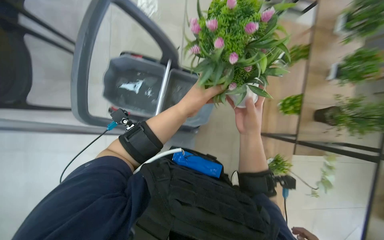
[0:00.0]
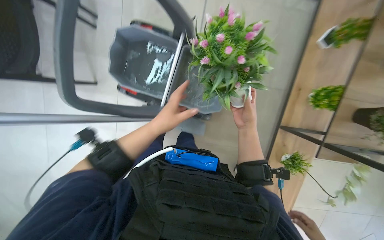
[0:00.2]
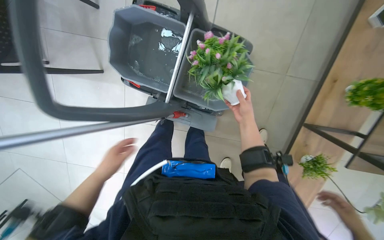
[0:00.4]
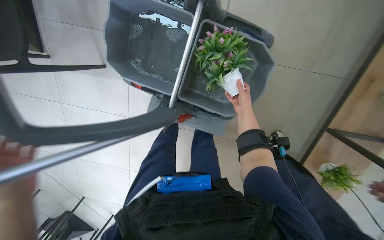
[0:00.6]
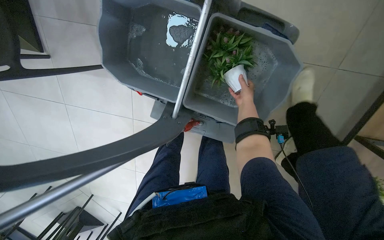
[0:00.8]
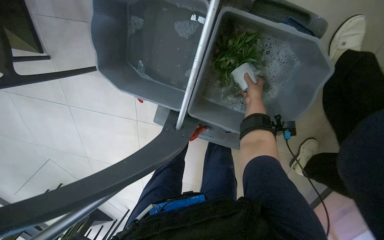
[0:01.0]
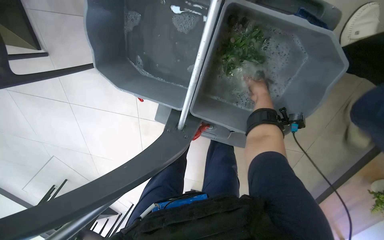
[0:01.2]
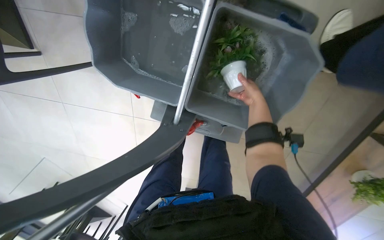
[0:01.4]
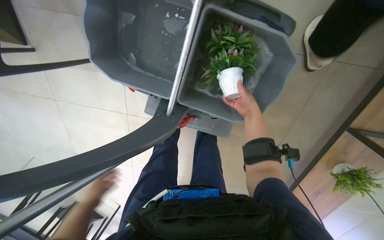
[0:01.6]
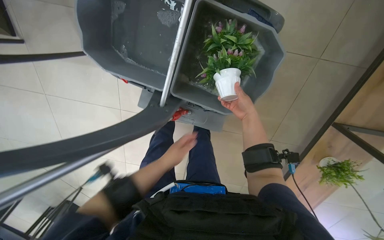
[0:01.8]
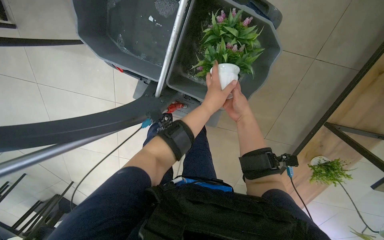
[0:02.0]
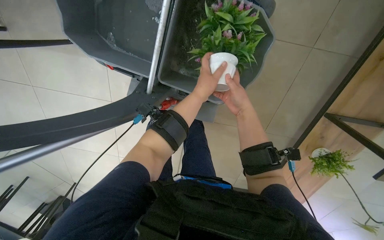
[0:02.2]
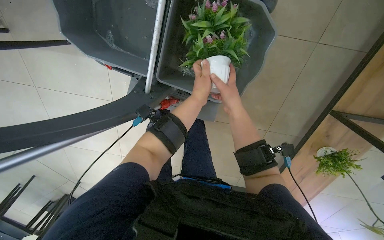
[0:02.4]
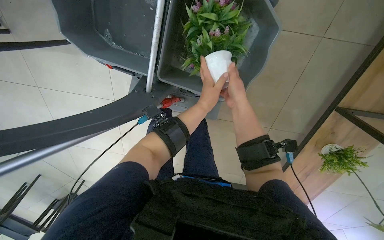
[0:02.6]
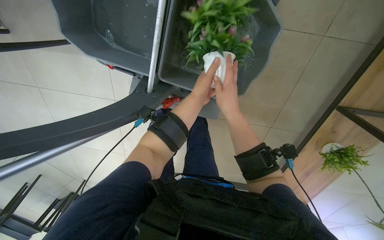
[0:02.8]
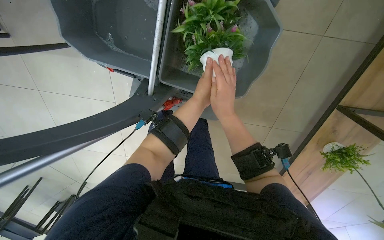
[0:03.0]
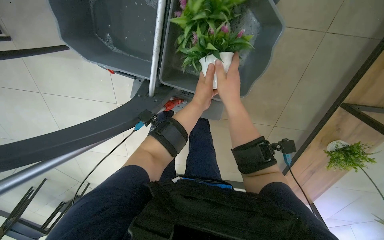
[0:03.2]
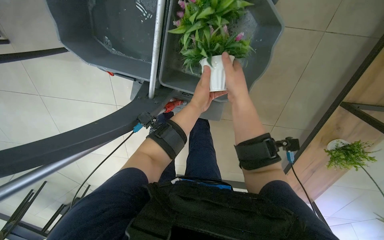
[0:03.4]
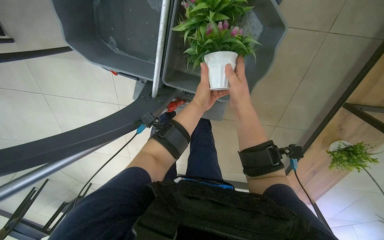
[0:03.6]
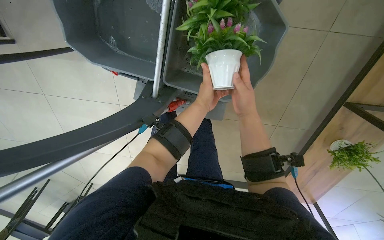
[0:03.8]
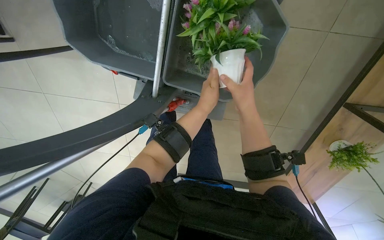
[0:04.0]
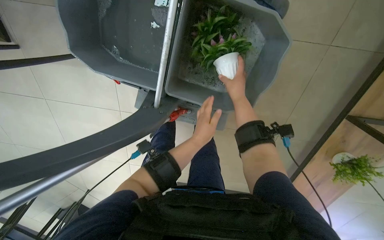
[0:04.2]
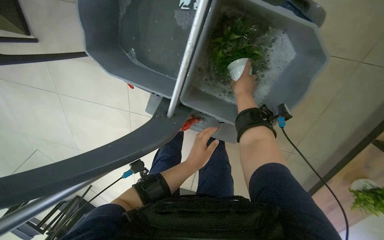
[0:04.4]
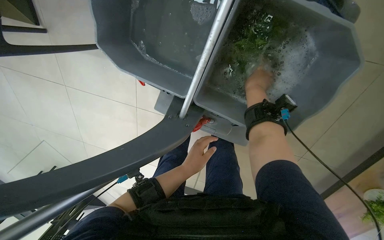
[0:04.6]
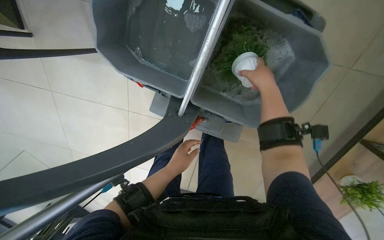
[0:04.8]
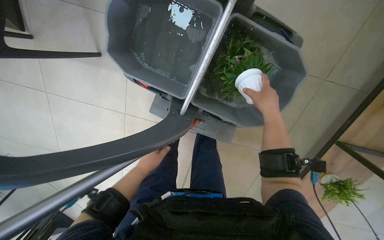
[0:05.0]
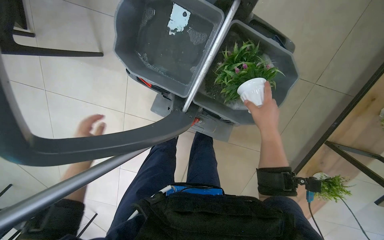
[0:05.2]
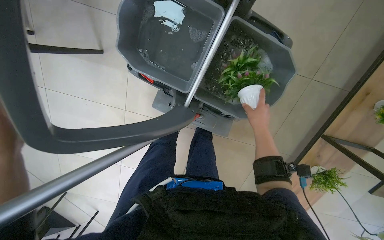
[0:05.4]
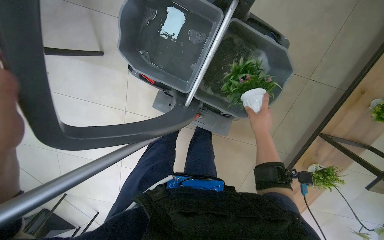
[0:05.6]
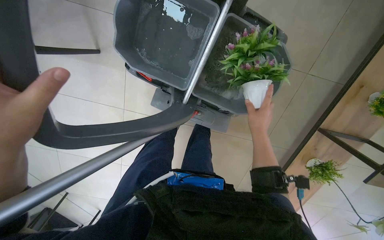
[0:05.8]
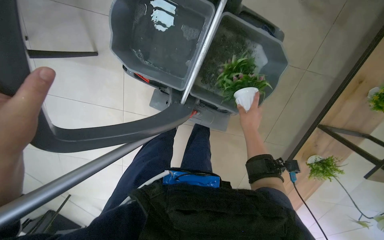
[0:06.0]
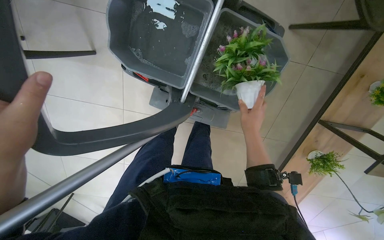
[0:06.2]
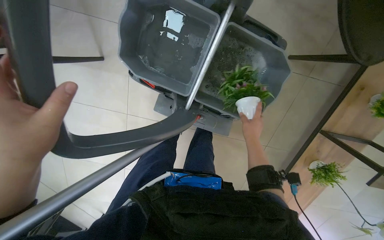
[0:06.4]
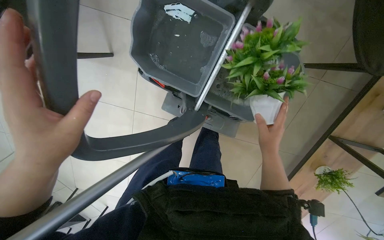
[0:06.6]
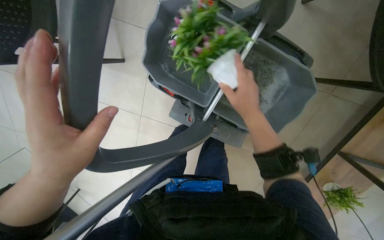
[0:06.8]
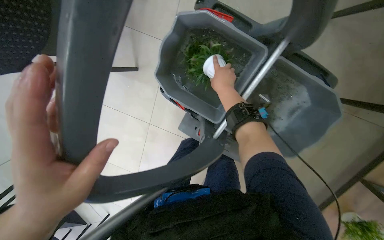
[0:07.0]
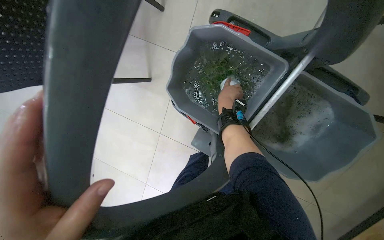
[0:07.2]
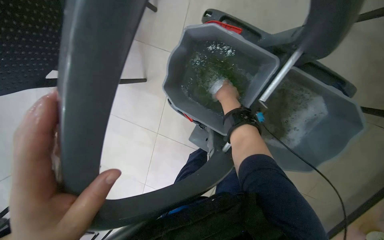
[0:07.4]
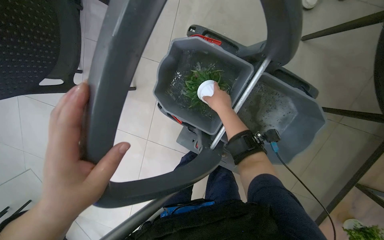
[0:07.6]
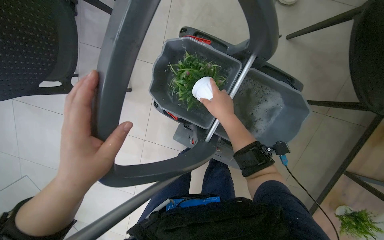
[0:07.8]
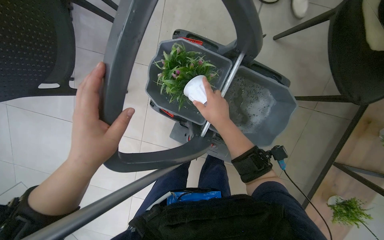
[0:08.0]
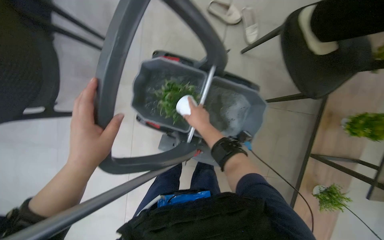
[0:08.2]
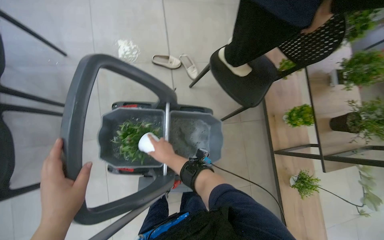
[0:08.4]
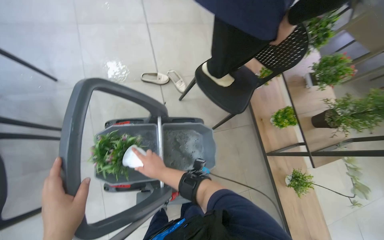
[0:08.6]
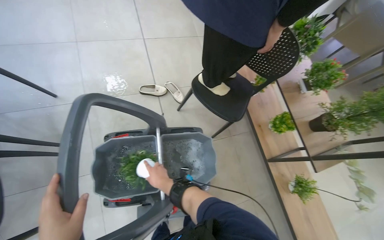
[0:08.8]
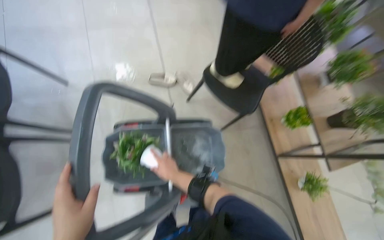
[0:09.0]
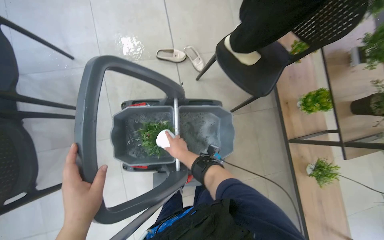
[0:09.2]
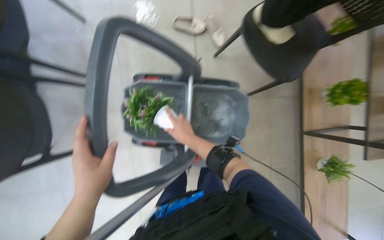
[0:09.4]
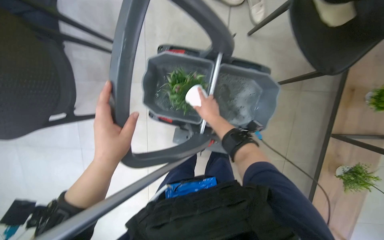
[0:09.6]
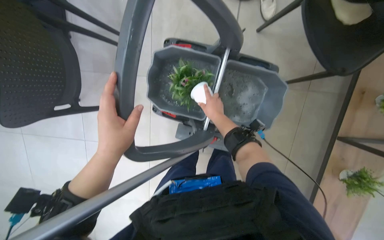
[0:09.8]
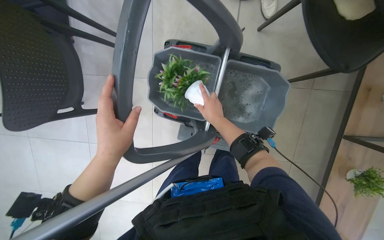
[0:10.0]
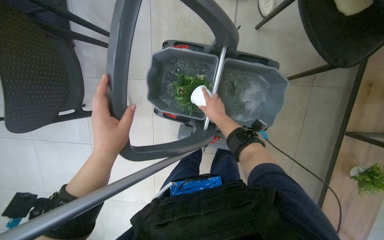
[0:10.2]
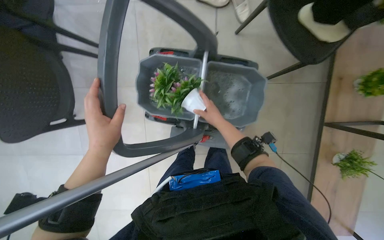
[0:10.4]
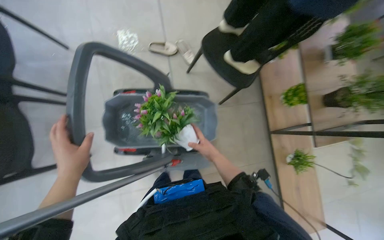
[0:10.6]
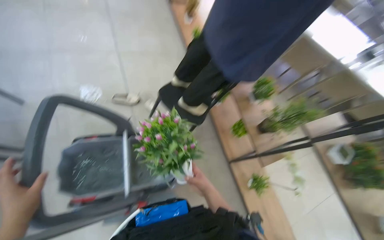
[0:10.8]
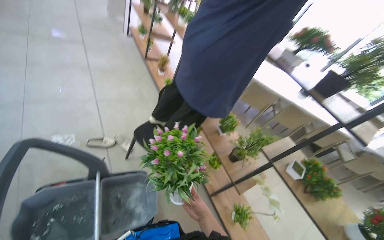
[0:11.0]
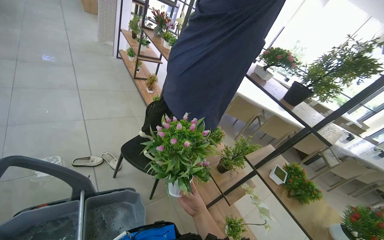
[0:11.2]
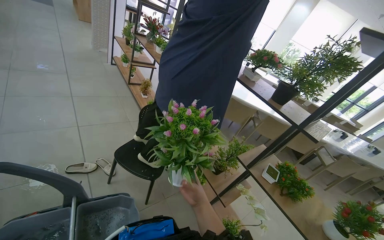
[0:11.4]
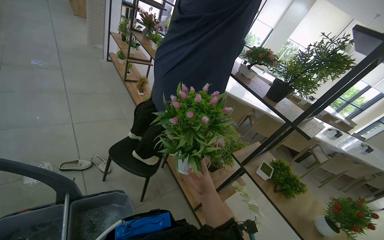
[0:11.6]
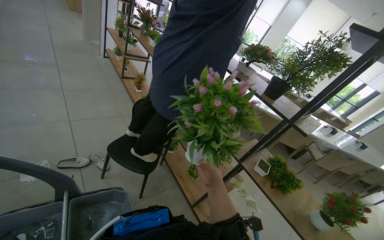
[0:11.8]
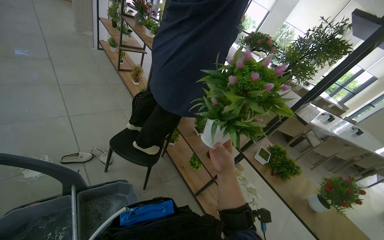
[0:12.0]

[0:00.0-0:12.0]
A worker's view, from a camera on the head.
Job: wiping surfaces.
The whole recording: Washing potted plants. The worker picks up decorative plants and flowers from a shelf, washes them in a cleaning cart, and places them back on the shelf.
0:00.0 to 0:01.6: The head travels approximately 40 cm. The camera is aimed approximately 15 degrees further to the left. The wearer looks roughly 20 degrees further downward.
0:01.6 to 0:03.0: The right hand is displaced to the left by approximately 10 cm.
0:03.0 to 0:04.4: The right hand moves up the picture and farther from the camera, some 20 cm.
0:04.4 to 0:06.0: The right hand shifts roughly 20 cm down the picture.
0:06.0 to 0:07.6: The right hand goes nearer and farther, approximately 20 cm each way, reversing 2 times.
0:07.6 to 0:09.0: The wearer's head swings roughly 40 degrees to the right. The view tilts roughly 25 degrees upward.
0:09.0 to 0:10.4: The camera pitches downward, by some 25 degrees.
0:10.4 to 0:12.0: The camera travels approximately 40 cm. The head turns to the right by some 45 degrees. The wearer looks approximately 45 degrees further upward.

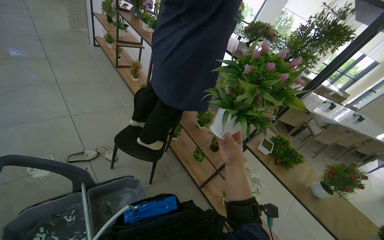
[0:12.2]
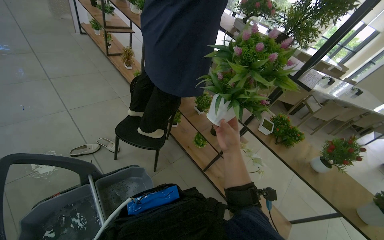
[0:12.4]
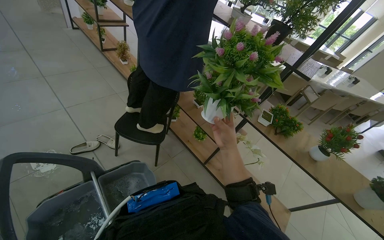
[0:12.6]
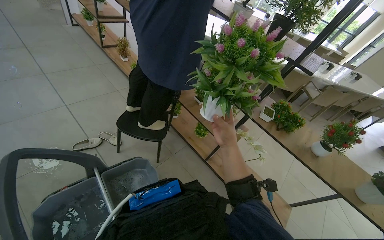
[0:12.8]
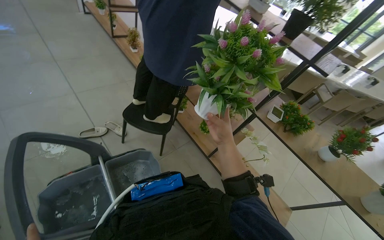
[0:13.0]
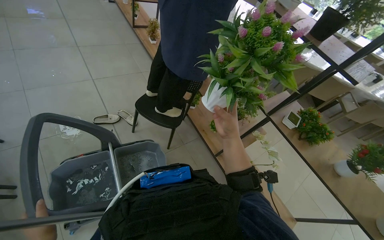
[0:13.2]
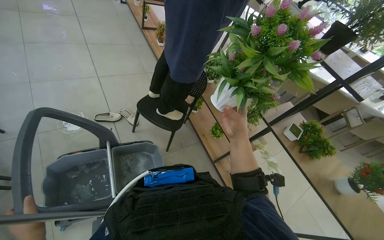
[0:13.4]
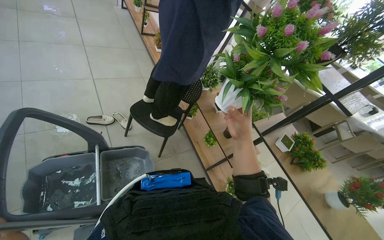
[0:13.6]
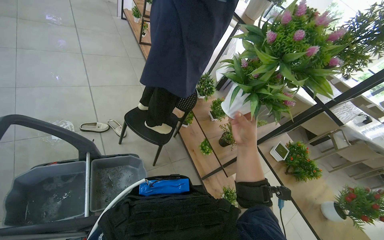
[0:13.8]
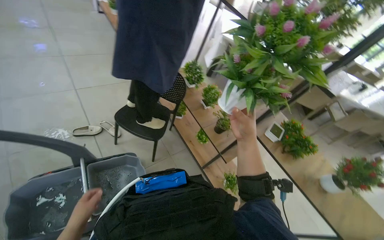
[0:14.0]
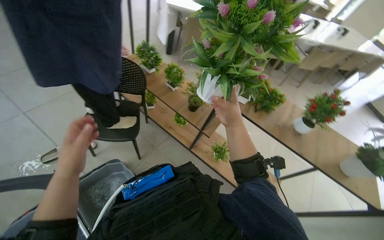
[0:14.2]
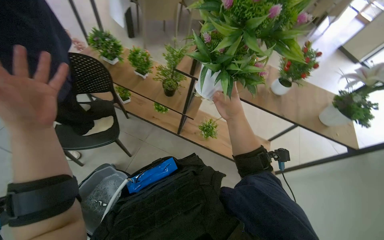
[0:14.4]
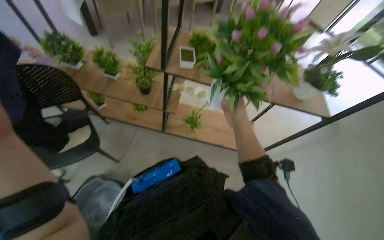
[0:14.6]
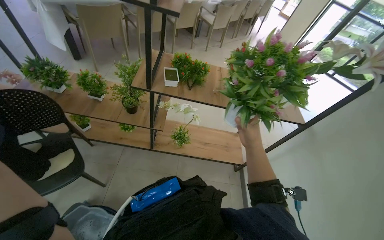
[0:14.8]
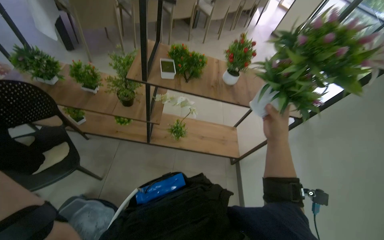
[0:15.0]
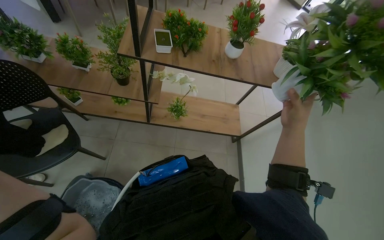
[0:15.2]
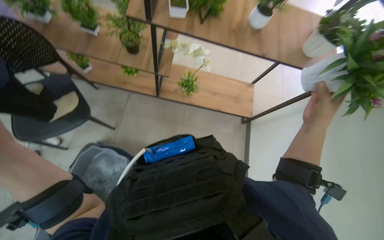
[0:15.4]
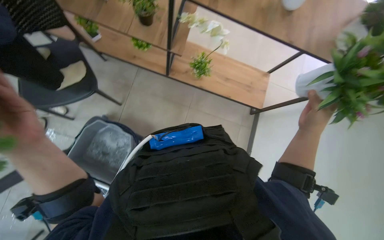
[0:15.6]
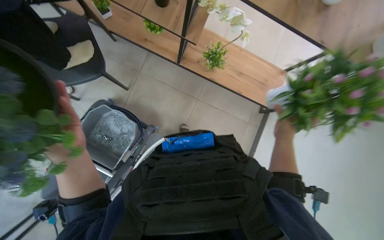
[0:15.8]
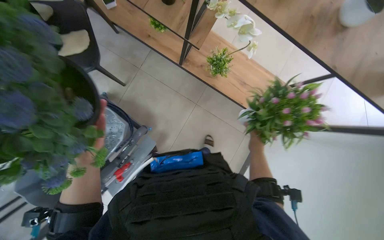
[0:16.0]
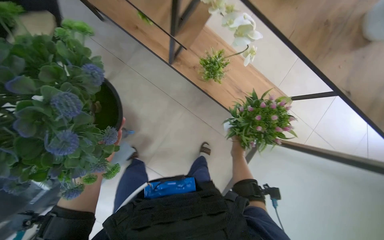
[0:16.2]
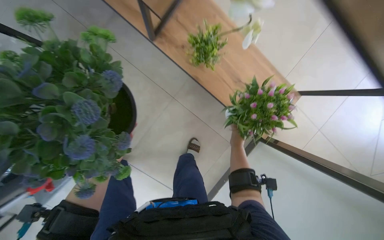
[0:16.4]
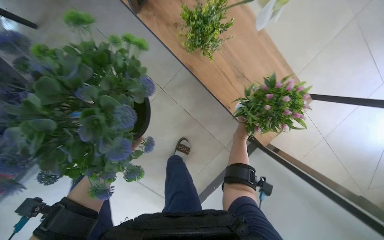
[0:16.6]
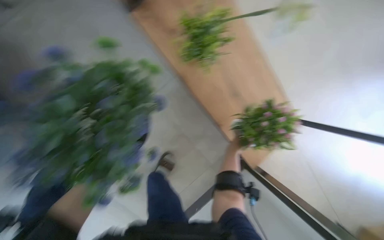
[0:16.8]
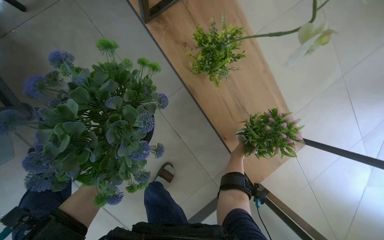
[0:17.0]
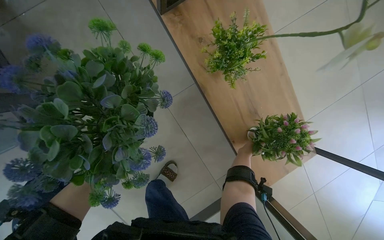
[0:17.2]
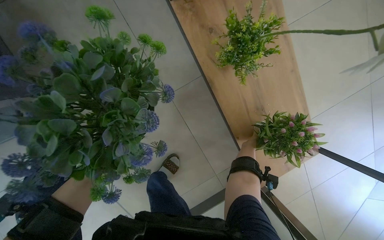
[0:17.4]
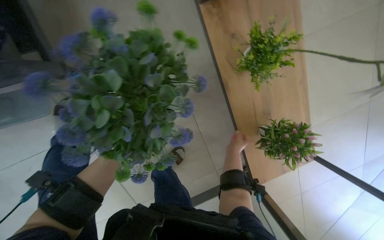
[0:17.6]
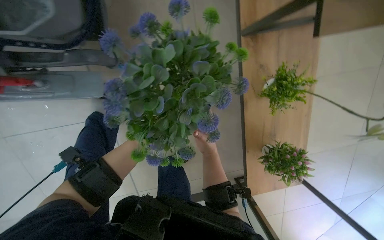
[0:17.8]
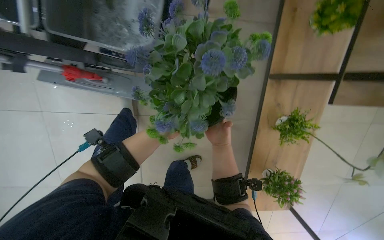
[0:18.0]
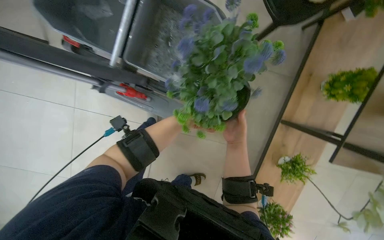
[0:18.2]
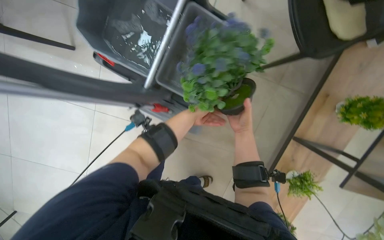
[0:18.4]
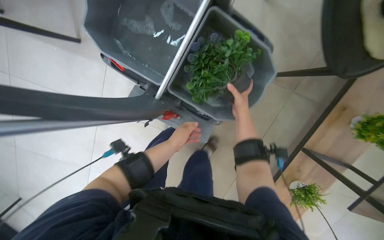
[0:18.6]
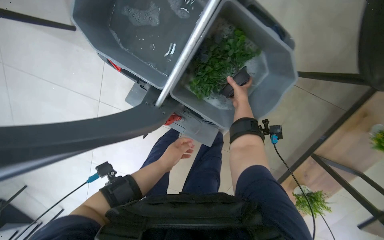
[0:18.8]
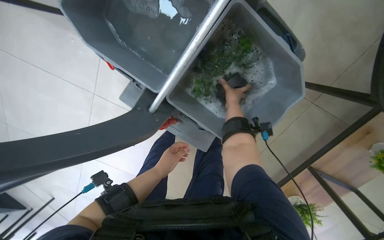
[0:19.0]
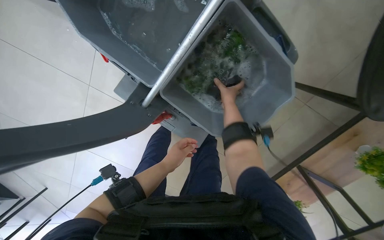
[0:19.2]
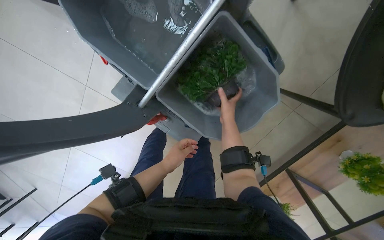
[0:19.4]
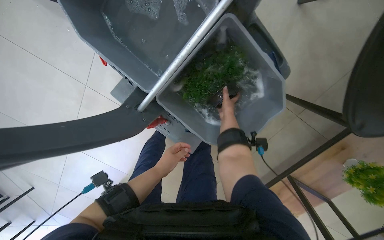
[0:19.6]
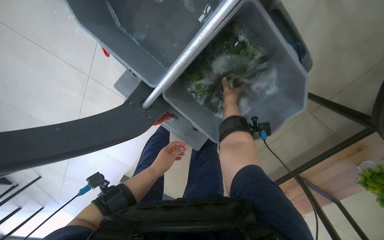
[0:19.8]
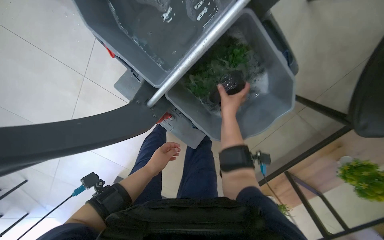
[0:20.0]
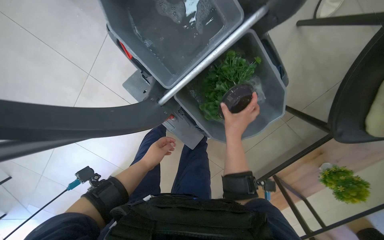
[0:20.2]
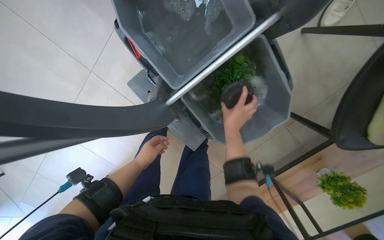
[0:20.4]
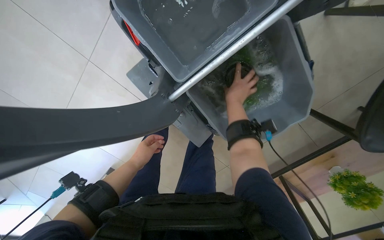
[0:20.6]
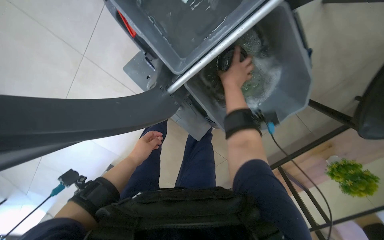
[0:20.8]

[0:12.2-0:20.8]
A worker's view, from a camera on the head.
Job: wiping surfaces.
The whole recording: Washing potted plants. The worker picks up decorative plants and flowers from a shelf, washes them in a cleaning cart, and places them back on the shelf.
0:13.6 to 0:15.0: The head rotates approximately 60 degrees to the right. The camera pitches downward, by about 15 degrees.
0:15.0 to 0:16.6: The wearer moves roughly 70 cm. The camera pitches downward, by some 40 degrees. Everything in view rotates approximately 30 degrees clockwise.
0:16.6 to 0:18.0: The camera is carried about 50 cm. The scene rotates clockwise by some 55 degrees.
0:18.0 to 0:19.4: The scene rotates clockwise by about 30 degrees. The right hand is displaced up the picture by roughly 40 cm.
0:19.4 to 0:20.8: The right hand swings up and down the picture, some 15 cm each way, with 2 reversals. Meanwhile the left hand is displaced to the left by about 10 cm.
